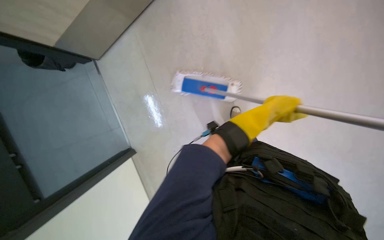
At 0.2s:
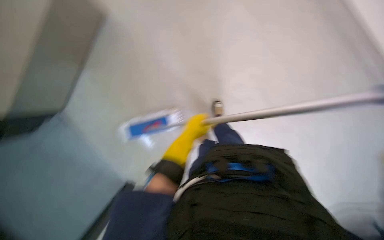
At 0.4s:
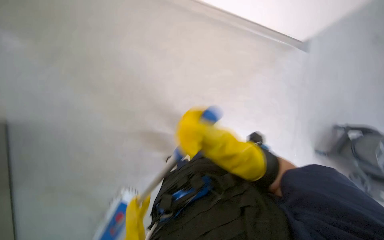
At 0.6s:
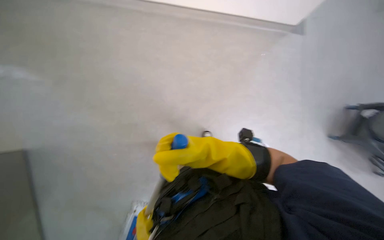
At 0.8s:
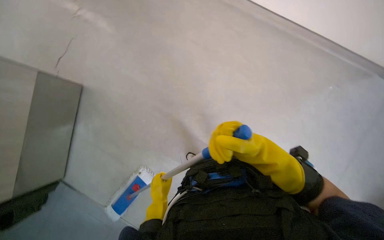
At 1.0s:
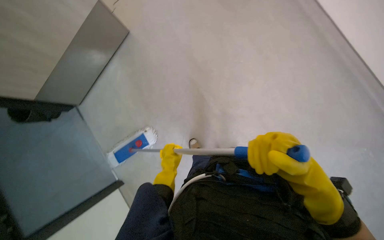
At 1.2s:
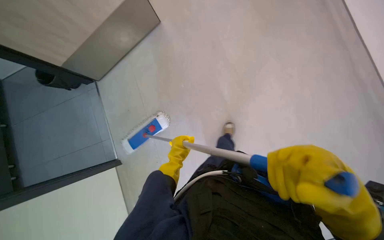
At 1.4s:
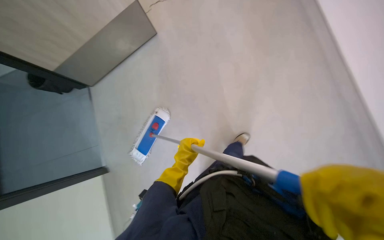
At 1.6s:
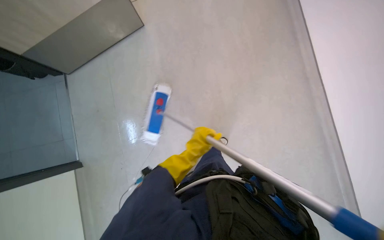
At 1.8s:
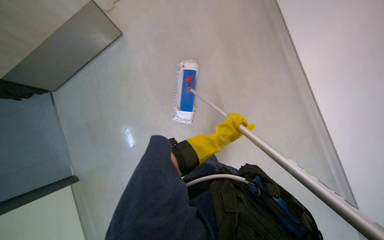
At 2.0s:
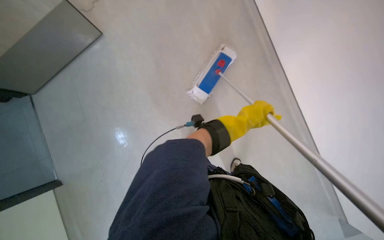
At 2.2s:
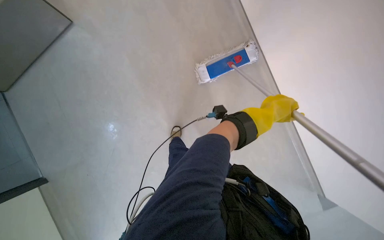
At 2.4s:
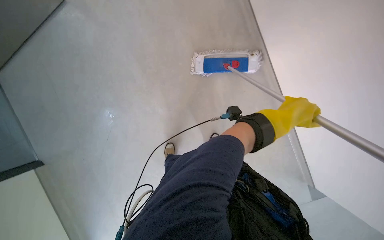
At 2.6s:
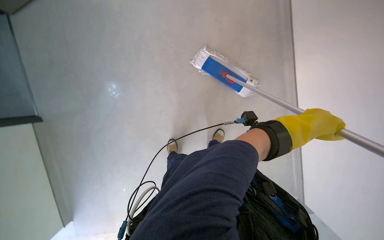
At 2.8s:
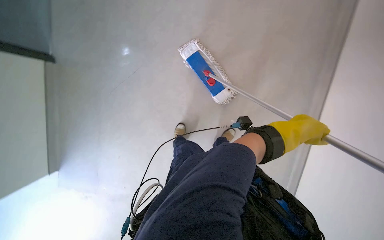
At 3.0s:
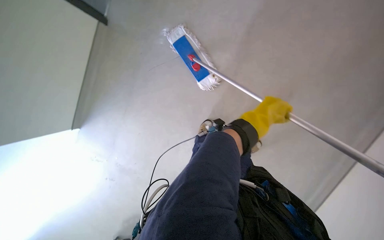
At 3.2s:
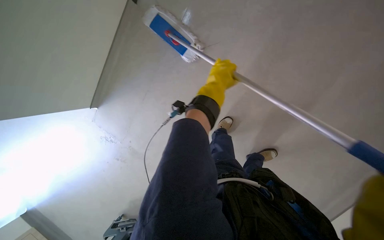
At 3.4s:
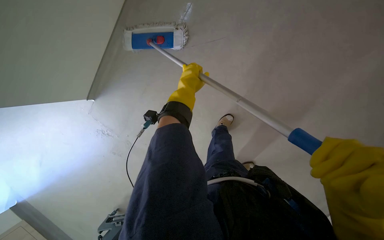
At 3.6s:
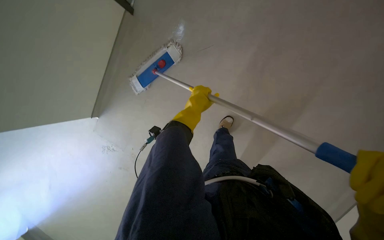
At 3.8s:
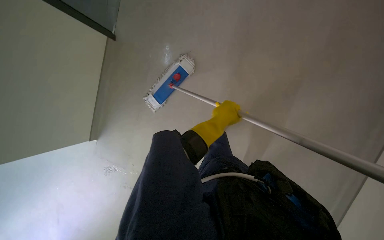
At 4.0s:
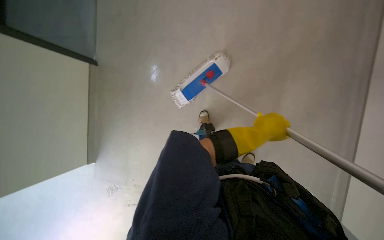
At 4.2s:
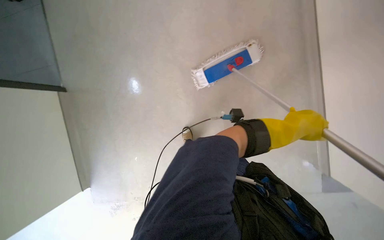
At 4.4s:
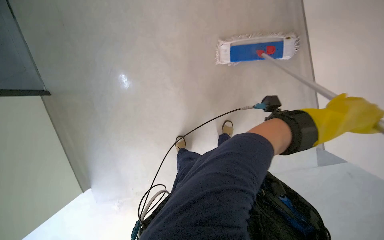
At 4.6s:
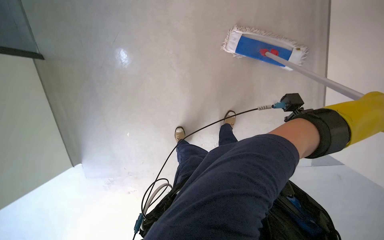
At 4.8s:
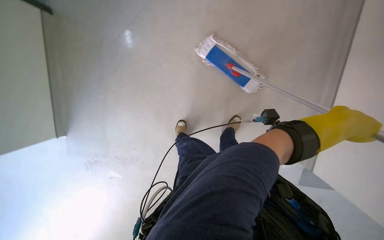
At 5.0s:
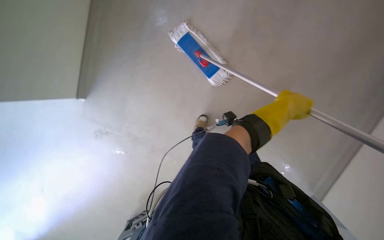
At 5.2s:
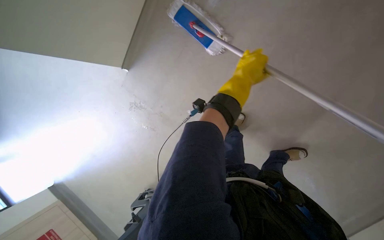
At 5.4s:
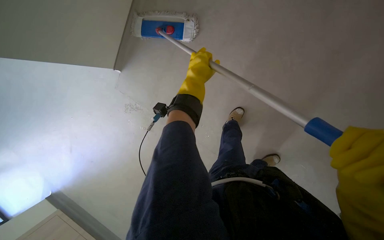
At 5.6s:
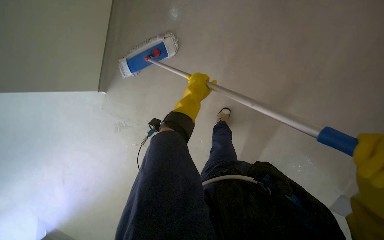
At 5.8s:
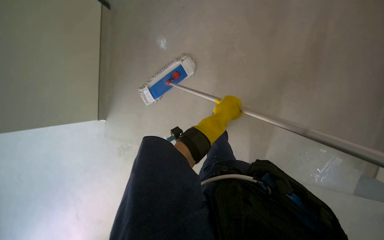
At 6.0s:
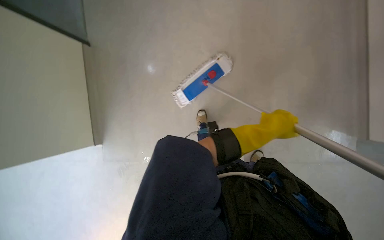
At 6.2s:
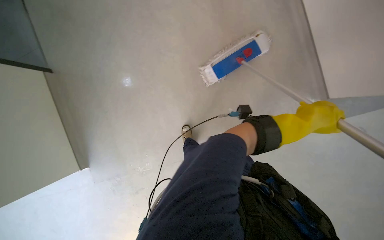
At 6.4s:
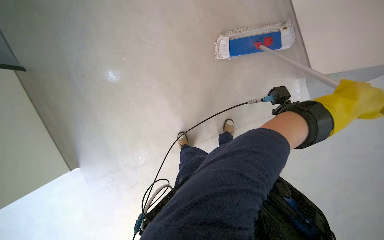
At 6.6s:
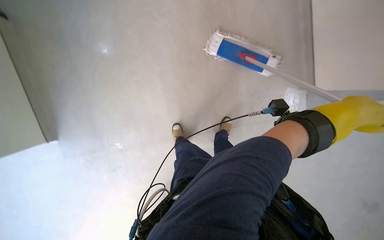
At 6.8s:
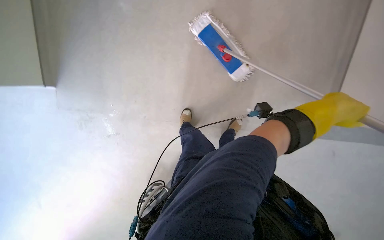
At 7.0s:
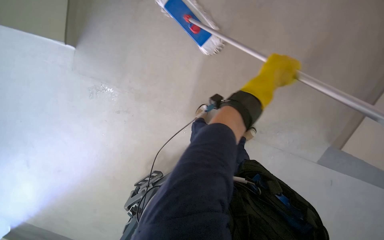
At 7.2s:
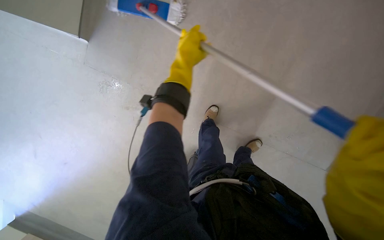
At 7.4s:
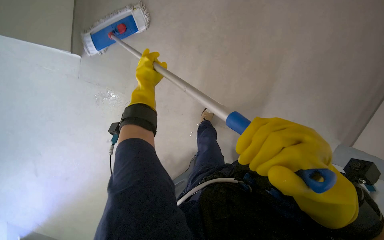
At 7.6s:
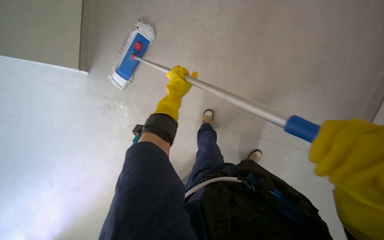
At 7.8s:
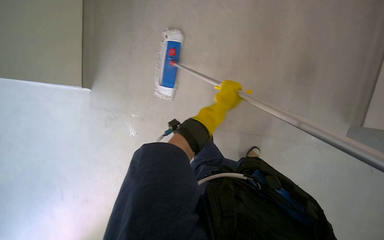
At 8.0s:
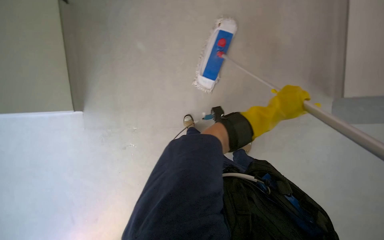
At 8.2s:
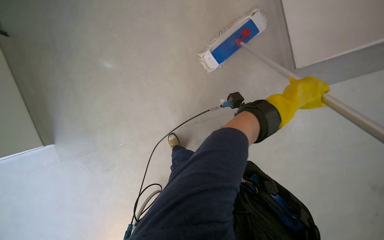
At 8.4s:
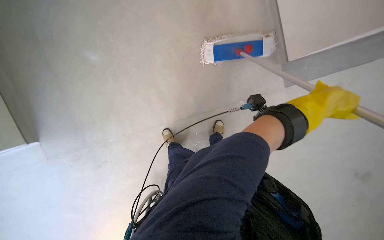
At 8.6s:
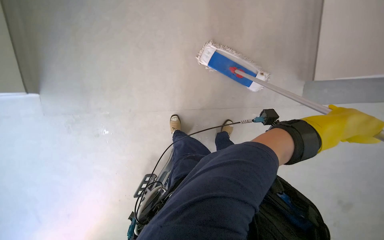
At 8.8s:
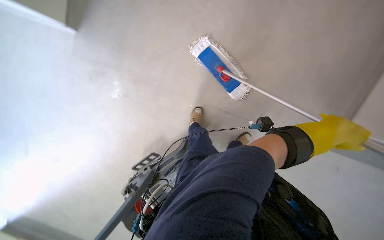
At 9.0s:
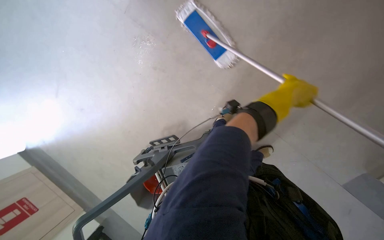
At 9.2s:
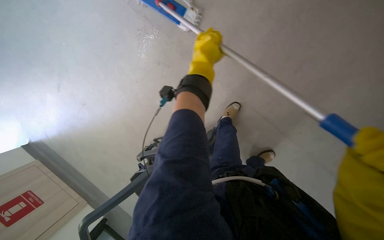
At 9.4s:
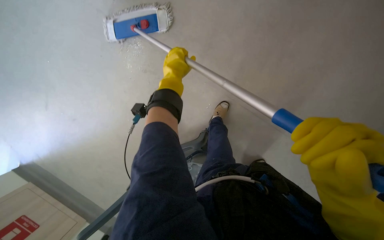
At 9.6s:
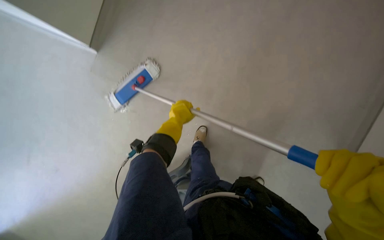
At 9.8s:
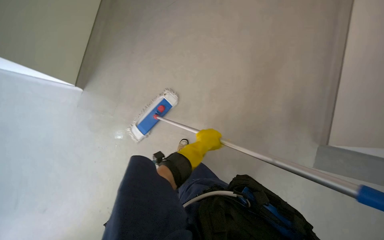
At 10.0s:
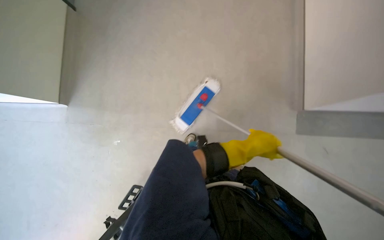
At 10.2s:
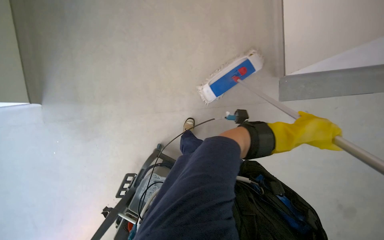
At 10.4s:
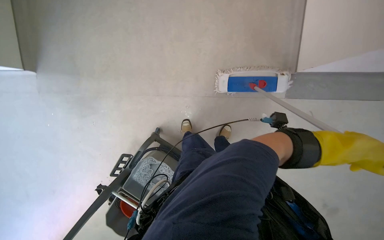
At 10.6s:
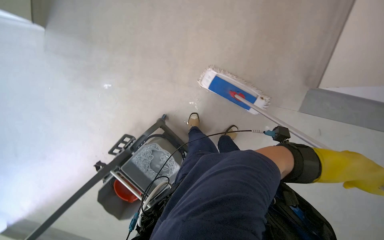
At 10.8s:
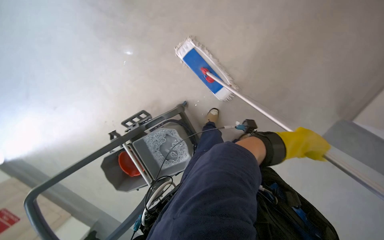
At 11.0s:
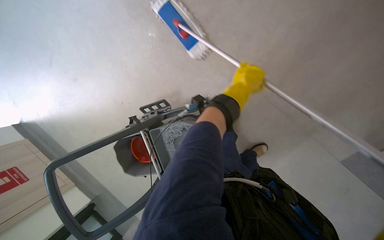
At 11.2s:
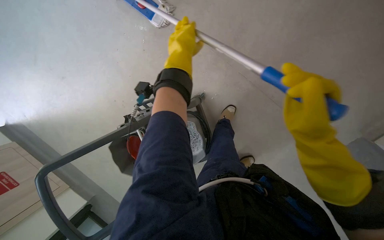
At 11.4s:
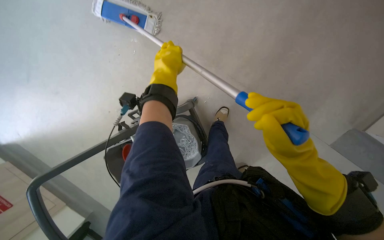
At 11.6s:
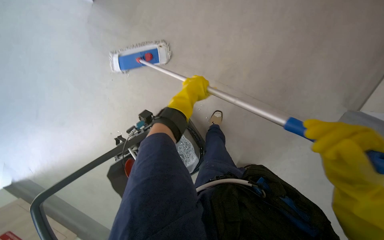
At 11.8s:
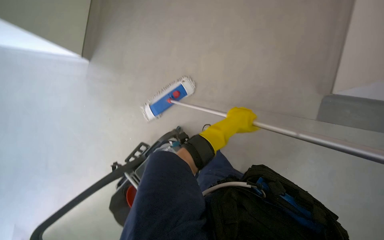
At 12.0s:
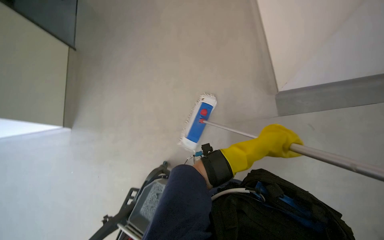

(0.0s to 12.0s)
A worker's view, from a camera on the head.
Job: mopping floor.
The whole recording: Mopping office floor. Mops the office floor, moving around furniture and along the walls.
0.0s - 1.6s: Everything in view rotates some 35 degrees clockwise.
1.6s - 3.0s: The left hand goes roughly 35 cm to the right.
3.0s - 4.4s: The head turns to the left by roughly 20 degrees.
6.0s - 7.6s: The camera is carried some 50 cm. The view tilts approximately 20 degrees downward.
9.0s - 10.4s: The camera is aimed about 25 degrees further to the left. The view tilts some 15 degrees upward.

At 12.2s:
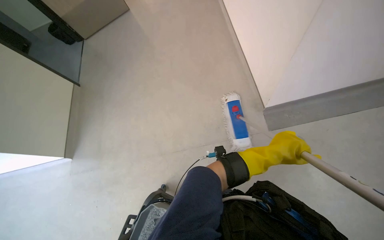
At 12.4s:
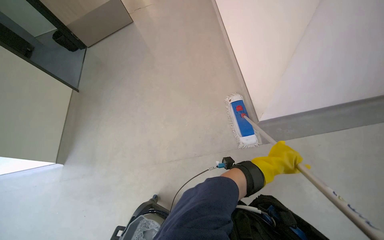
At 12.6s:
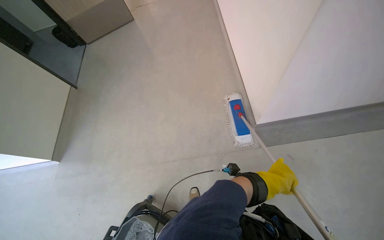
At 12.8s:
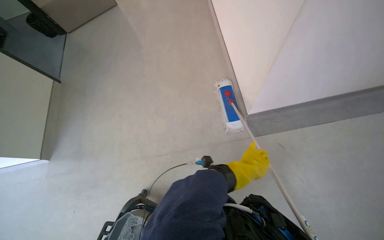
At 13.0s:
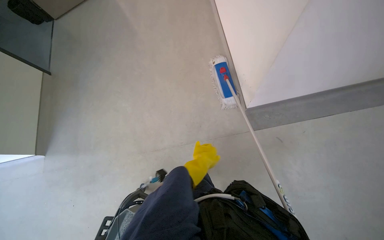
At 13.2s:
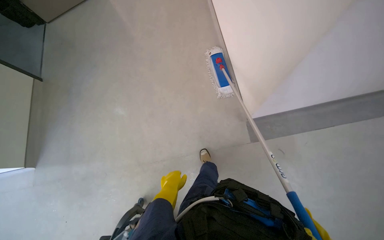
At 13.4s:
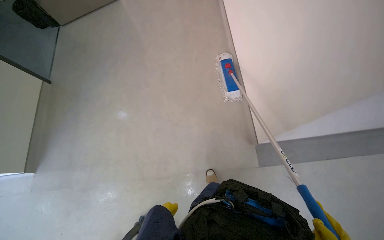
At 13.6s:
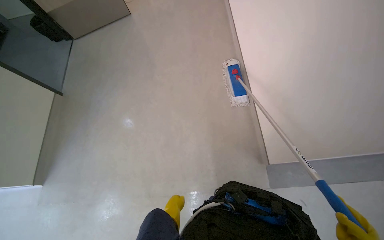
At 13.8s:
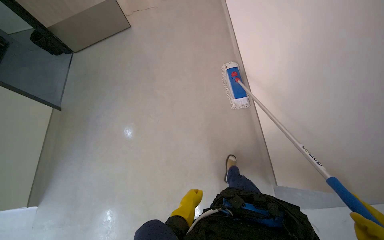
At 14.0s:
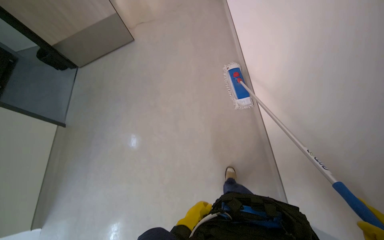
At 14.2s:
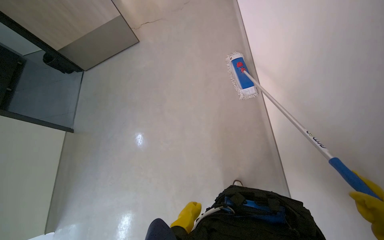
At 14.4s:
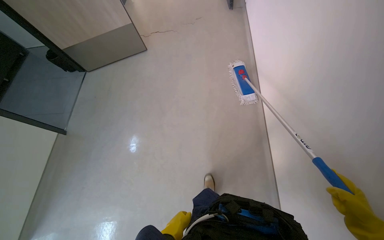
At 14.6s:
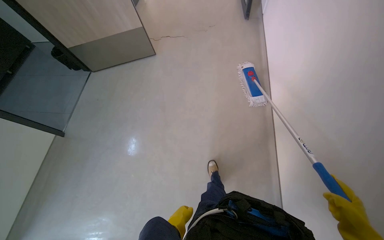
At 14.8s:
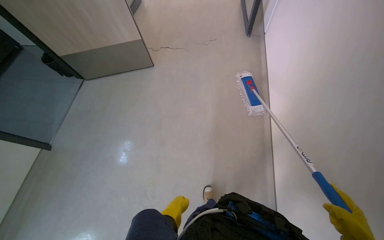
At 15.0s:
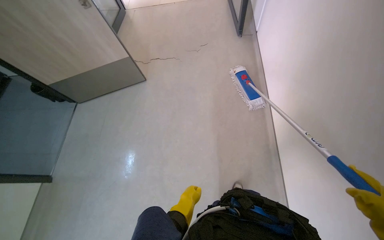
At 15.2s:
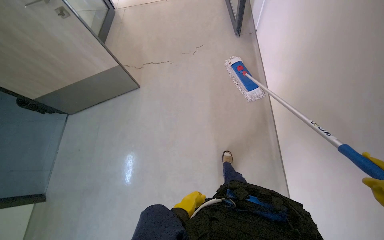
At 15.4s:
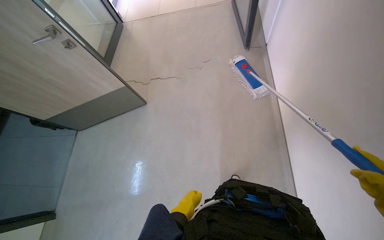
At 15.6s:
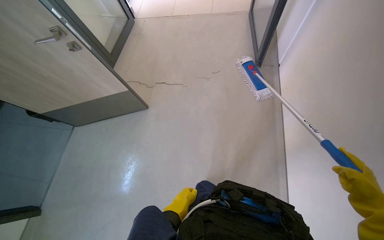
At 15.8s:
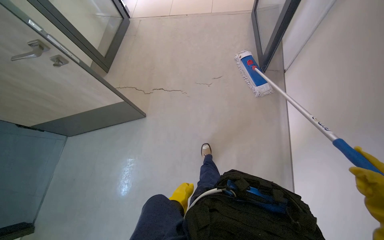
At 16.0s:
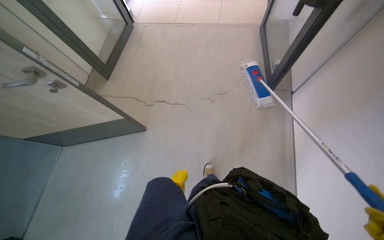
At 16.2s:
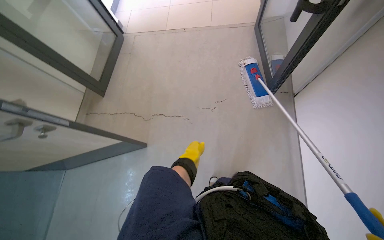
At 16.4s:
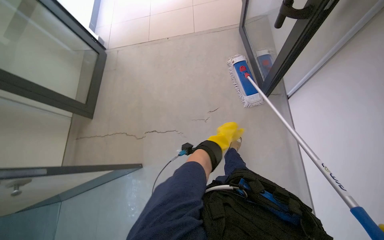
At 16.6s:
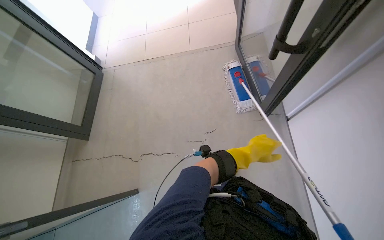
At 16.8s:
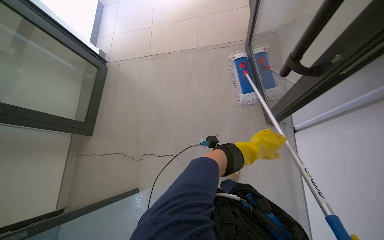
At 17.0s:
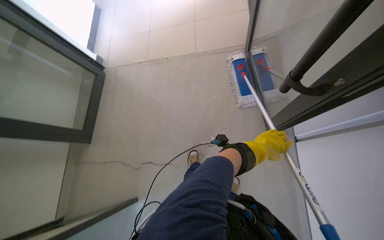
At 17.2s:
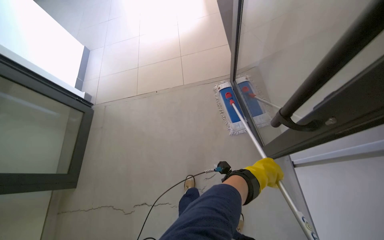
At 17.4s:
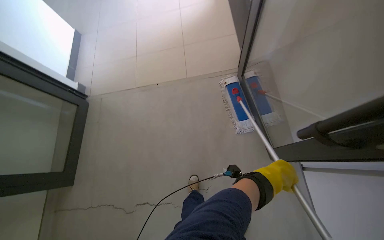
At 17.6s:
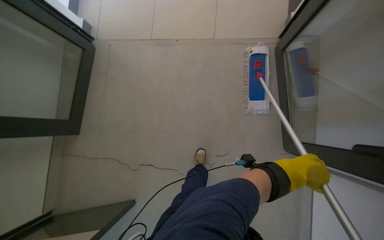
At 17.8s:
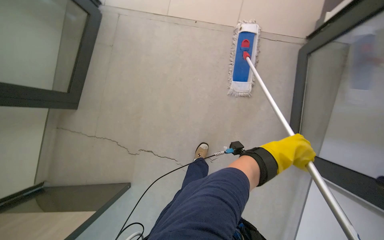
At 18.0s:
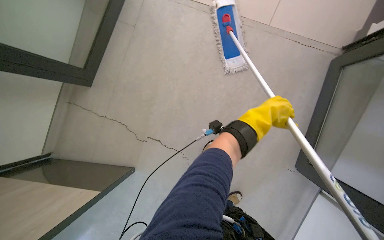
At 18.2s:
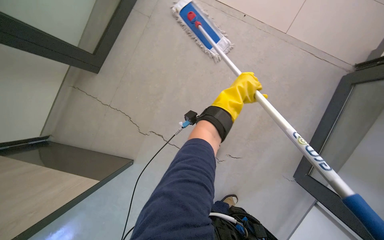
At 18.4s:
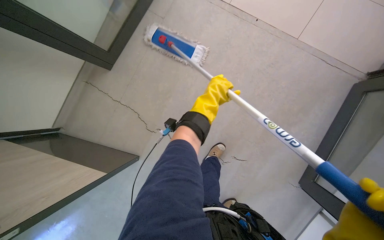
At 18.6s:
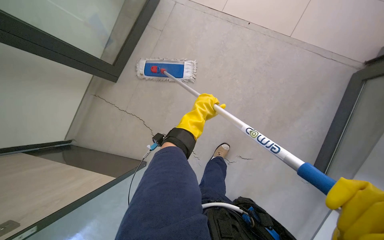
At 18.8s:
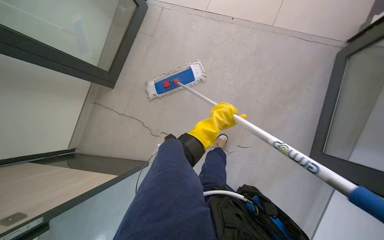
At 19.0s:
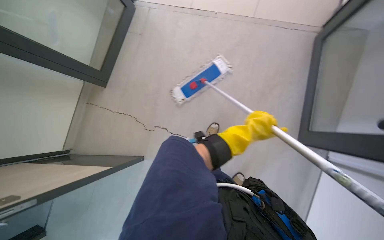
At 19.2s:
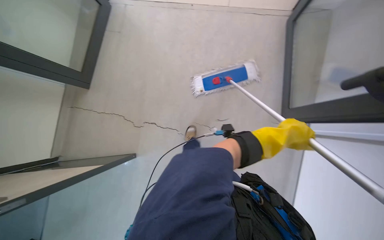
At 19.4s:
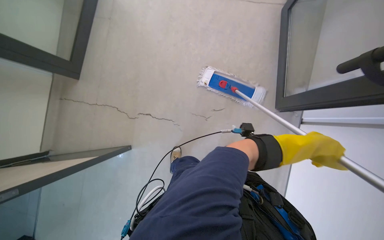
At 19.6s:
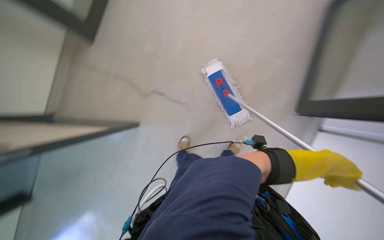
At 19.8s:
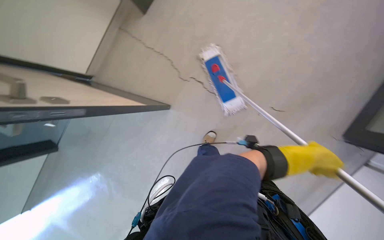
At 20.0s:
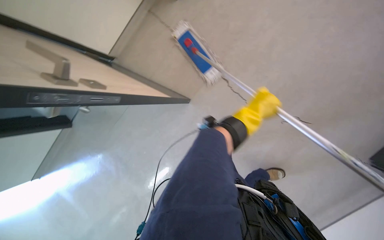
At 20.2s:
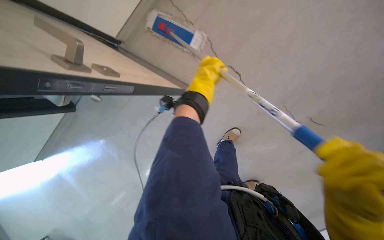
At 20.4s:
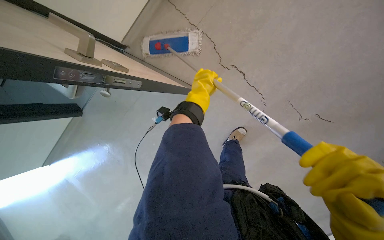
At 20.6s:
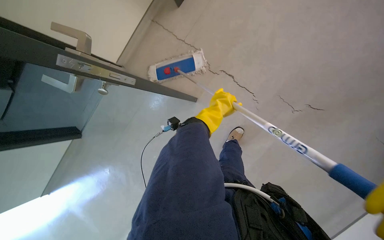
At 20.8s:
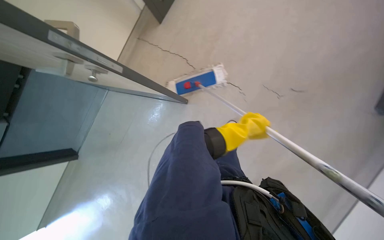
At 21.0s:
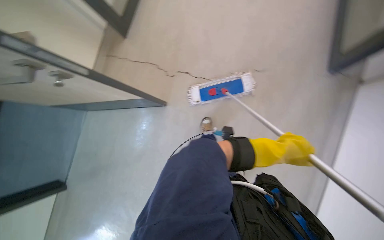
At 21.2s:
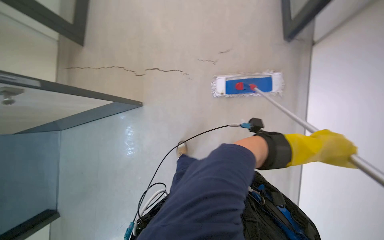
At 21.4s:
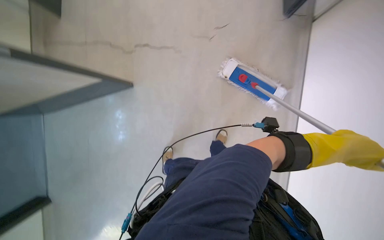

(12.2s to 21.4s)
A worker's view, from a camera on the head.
Job: mopping floor.
The whole recording: Mopping office floor. Mops the office floor, moving around furniture and along the walls.
13.8s - 15.2s: The left hand travels farther from the camera by about 25 cm.
15.2s - 16.8s: The camera is carried some 1 m.
16.8s - 18.4s: The left hand moves to the left and up the picture, approximately 60 cm.
18.4s - 19.8s: The camera travels approximately 50 cm.
19.8s - 21.4s: The camera is carried approximately 40 cm.
